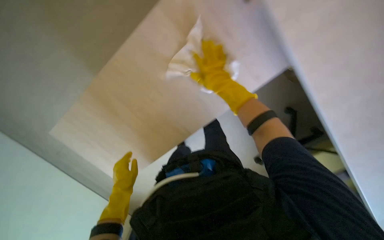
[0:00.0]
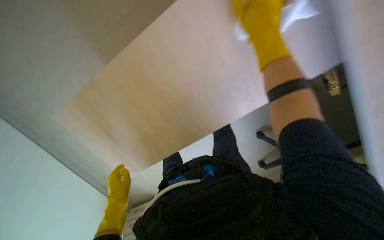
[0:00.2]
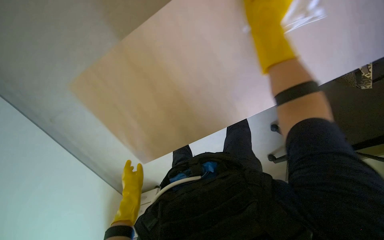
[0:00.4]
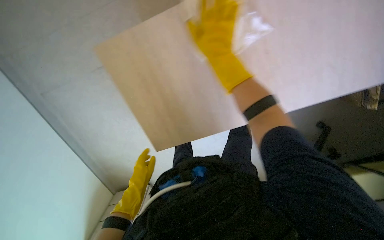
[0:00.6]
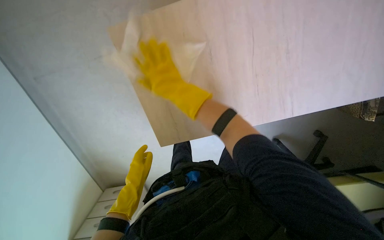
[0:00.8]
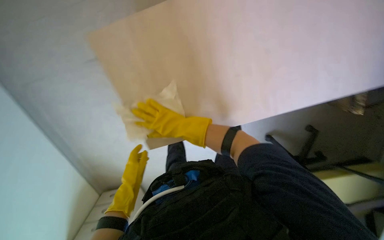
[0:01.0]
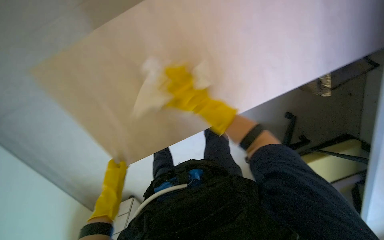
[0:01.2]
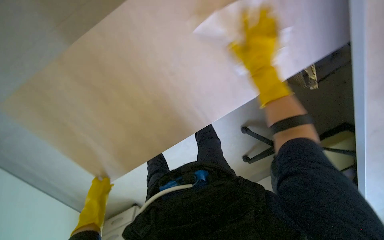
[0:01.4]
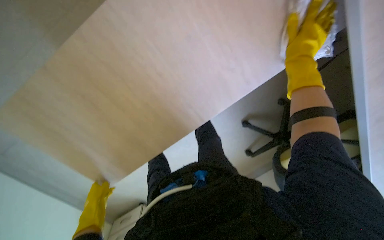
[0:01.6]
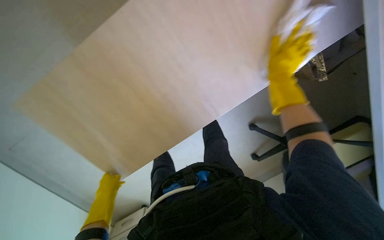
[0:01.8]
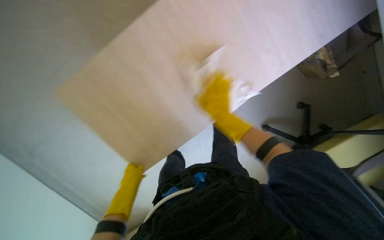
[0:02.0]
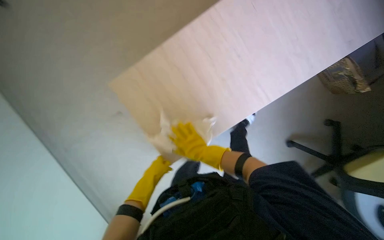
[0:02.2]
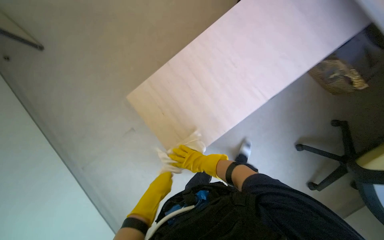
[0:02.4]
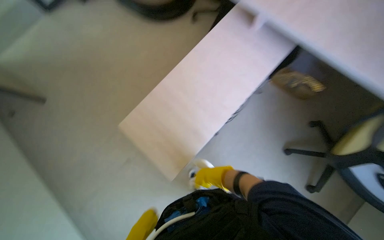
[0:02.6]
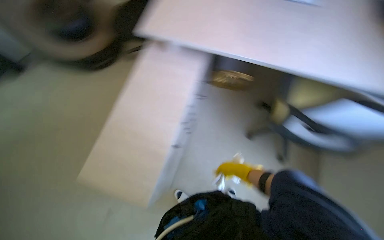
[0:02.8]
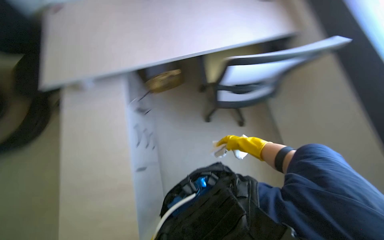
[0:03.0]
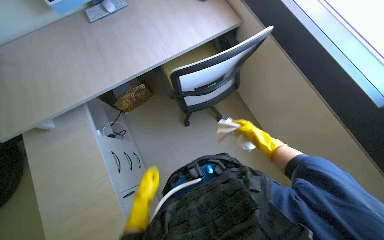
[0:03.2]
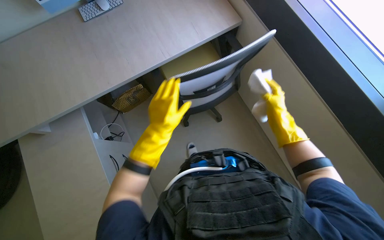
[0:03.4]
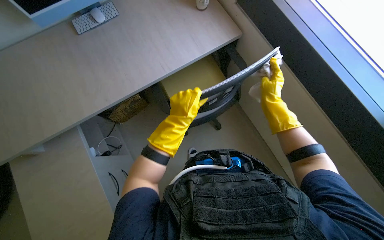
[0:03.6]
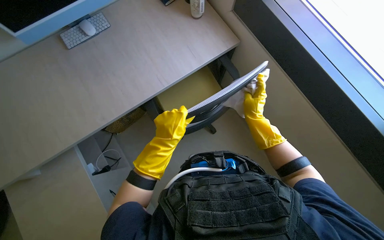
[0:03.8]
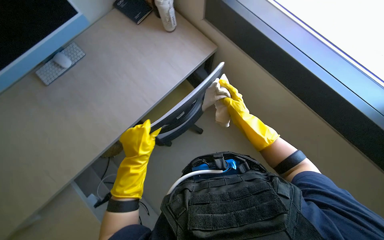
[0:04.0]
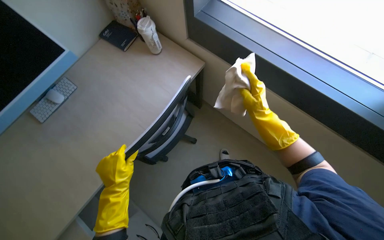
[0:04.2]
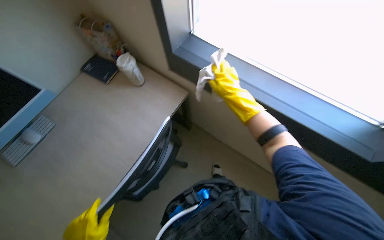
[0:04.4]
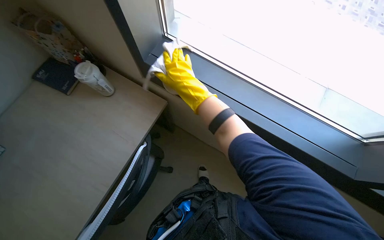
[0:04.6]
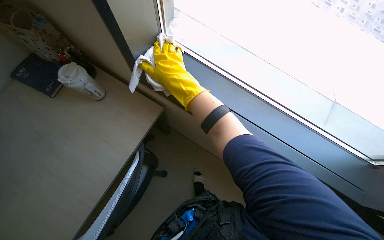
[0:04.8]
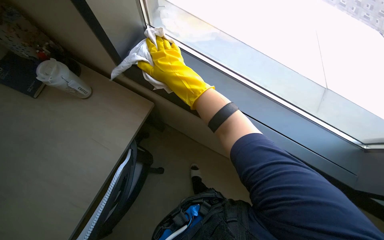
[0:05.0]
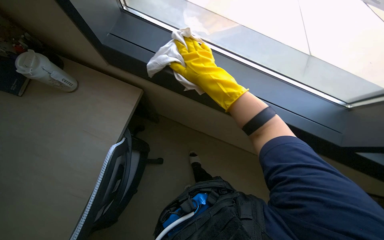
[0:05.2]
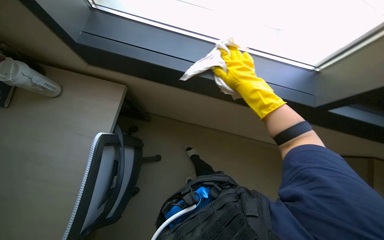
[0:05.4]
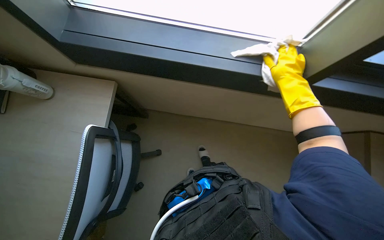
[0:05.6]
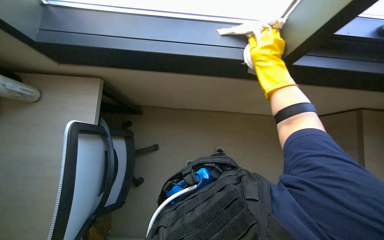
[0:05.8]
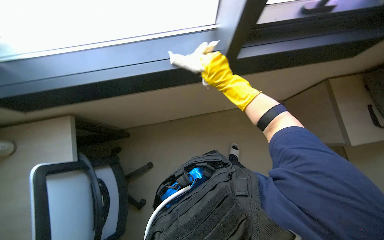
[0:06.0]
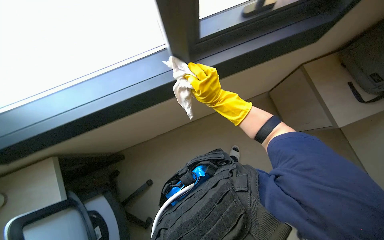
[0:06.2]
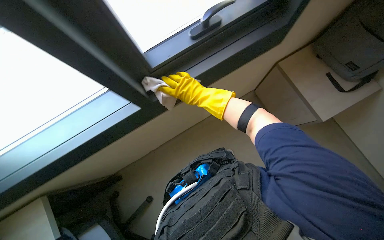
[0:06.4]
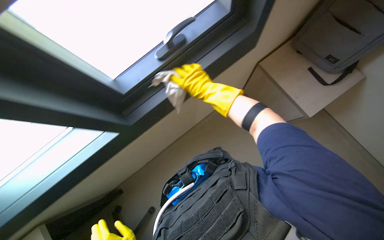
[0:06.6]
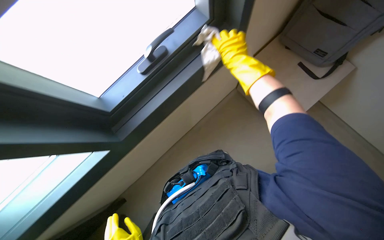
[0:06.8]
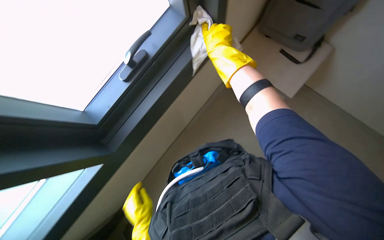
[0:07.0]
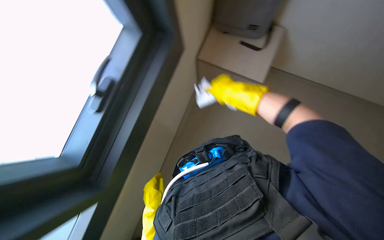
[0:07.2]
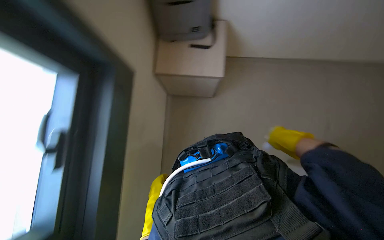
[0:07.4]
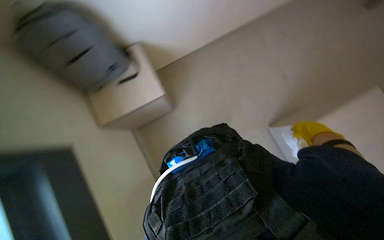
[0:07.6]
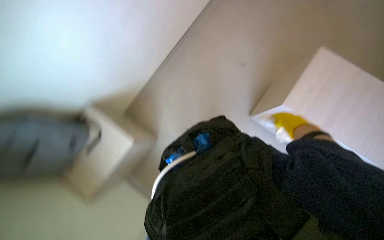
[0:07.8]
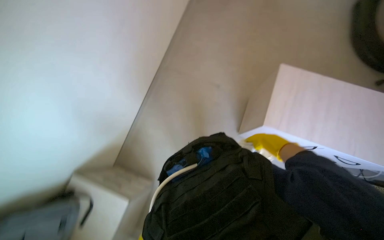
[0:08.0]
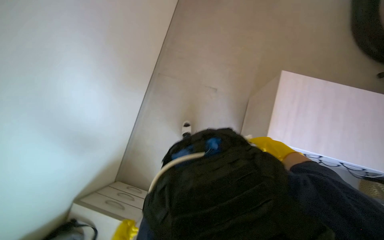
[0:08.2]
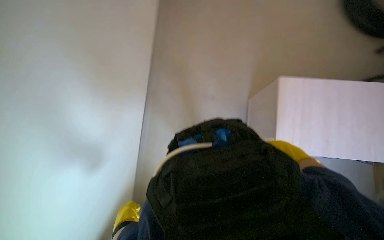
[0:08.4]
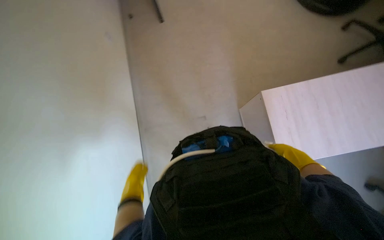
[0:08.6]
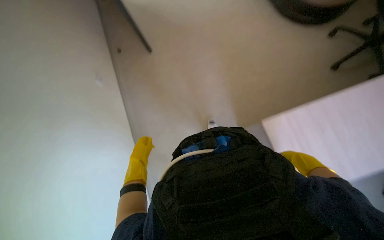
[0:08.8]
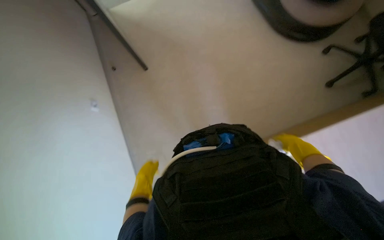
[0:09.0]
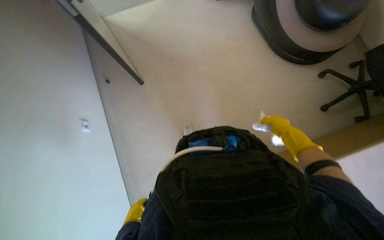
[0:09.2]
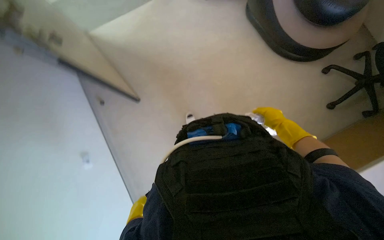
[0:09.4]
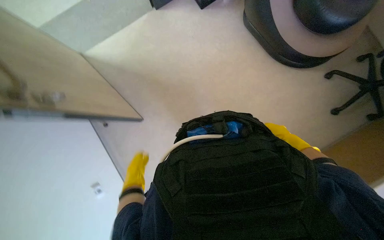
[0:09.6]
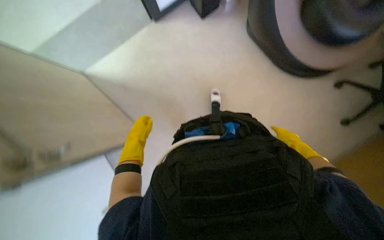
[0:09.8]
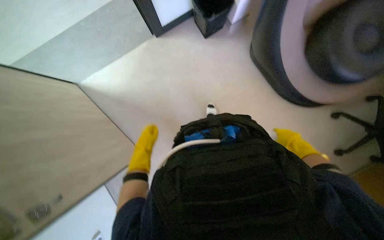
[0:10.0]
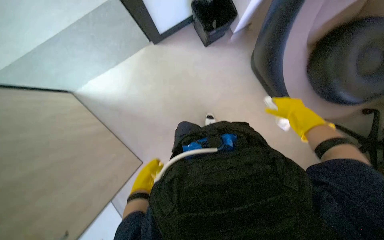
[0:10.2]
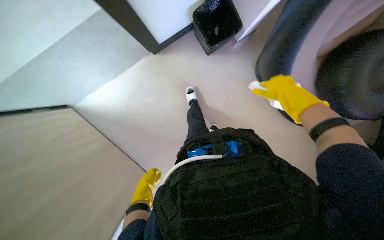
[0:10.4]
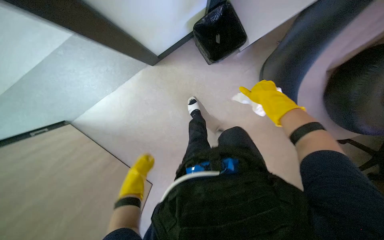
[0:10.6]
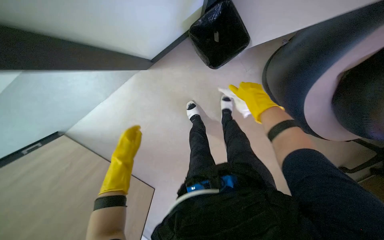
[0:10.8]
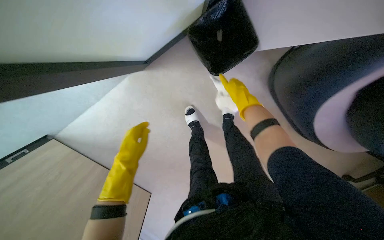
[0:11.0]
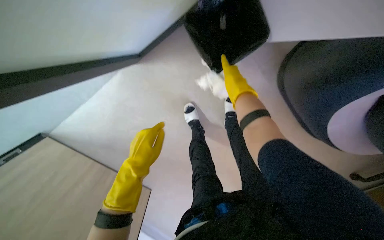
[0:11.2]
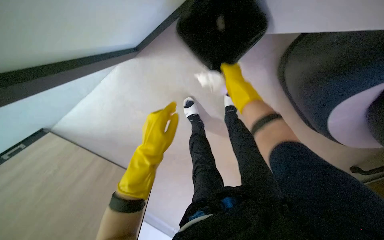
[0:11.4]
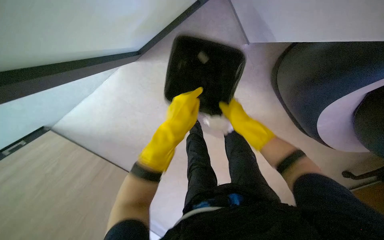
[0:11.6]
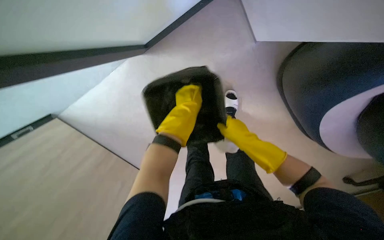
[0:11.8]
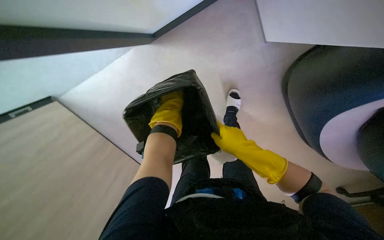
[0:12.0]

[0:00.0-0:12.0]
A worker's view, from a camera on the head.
Job: wiping surfaces.
The whole recording: Wiping office desk surface. The worker wipes the office desk surface, moving a keyboard, mouse, and bottle.
0:00.0 to 0:01.6: The right hand swings left and right, roughly 30 cm each way, with 2 reversals.
0:03.0 to 0:04.4: The head turns to the right by some 30 degrees. The right hand heads up the picture and nearer to the camera, covering approximately 35 cm.
0:04.4 to 0:06.0: The scene turns about 30 degrees counterclockwise in the picture. The right hand goes to the left and returns, approximately 5 cm each way.
0:06.0 to 0:07.6: The wearer moves some 40 cm. The head rotates about 80 degrees to the right.
0:09.0 to 0:10.4: The camera pitches upward, by about 10 degrees. The left hand swings up and down the picture, about 35 cm each way, with 2 reversals, while the right hand moves up the picture and to the left, roughly 35 cm, and travels farther from the camera and back again, roughly 15 cm each way.
0:10.4 to 0:12.0: The right hand is displaced to the left and farther from the camera by approximately 20 cm. The left hand goes roughly 35 cm up the picture.

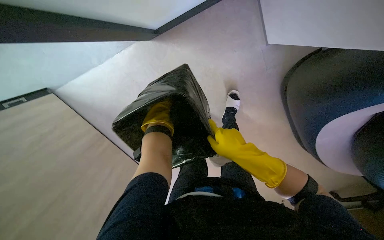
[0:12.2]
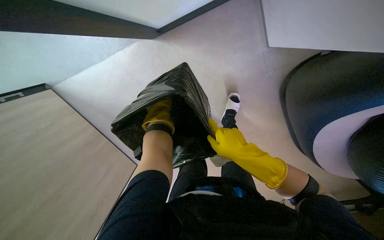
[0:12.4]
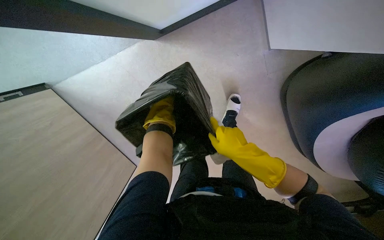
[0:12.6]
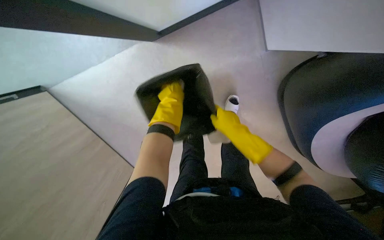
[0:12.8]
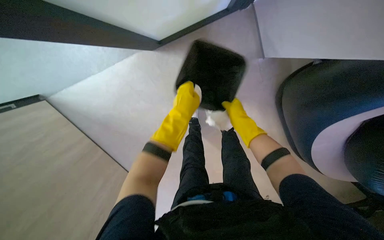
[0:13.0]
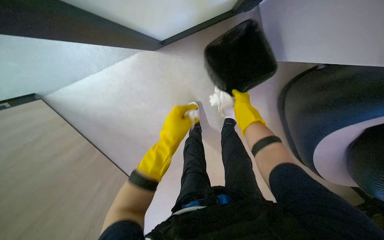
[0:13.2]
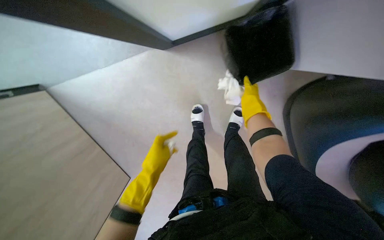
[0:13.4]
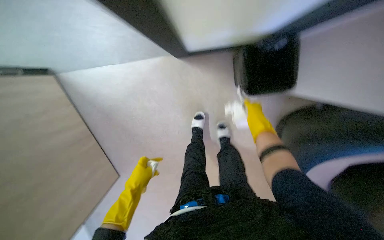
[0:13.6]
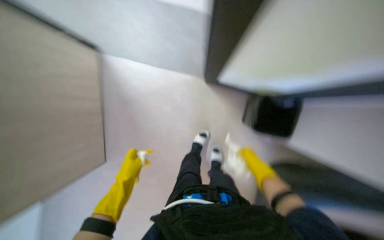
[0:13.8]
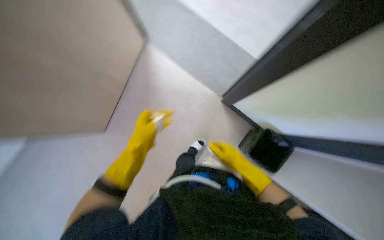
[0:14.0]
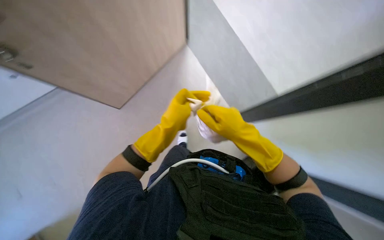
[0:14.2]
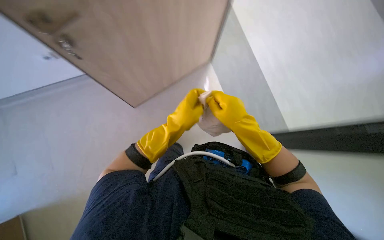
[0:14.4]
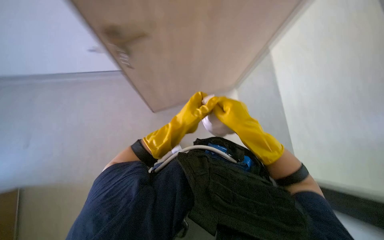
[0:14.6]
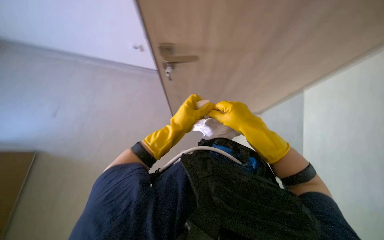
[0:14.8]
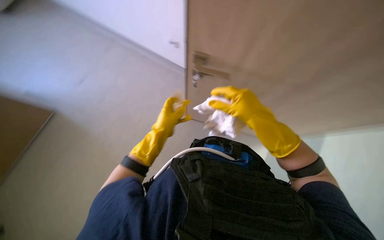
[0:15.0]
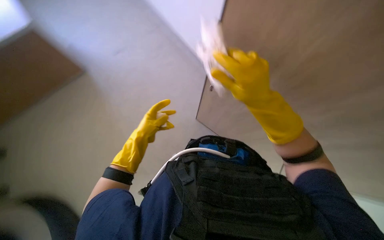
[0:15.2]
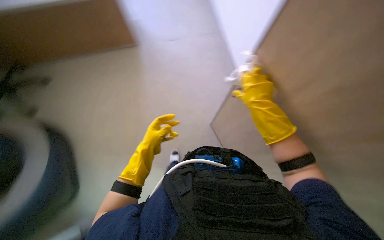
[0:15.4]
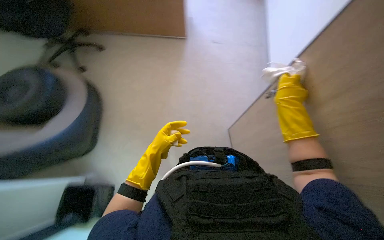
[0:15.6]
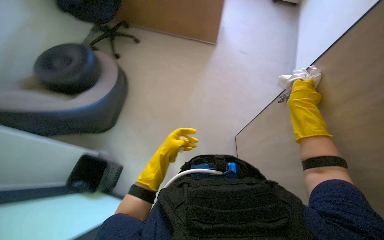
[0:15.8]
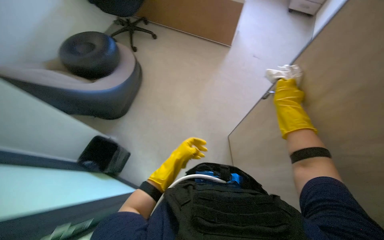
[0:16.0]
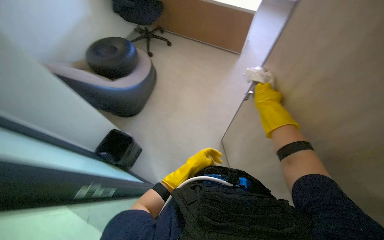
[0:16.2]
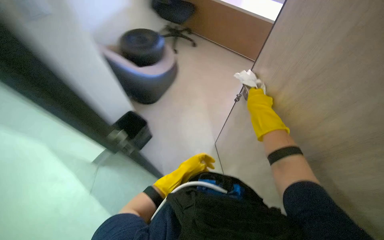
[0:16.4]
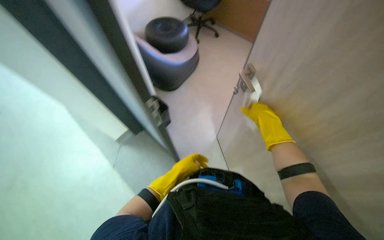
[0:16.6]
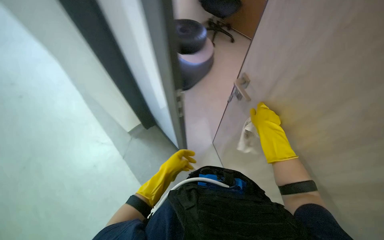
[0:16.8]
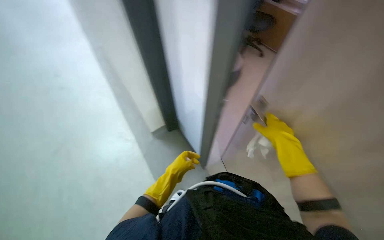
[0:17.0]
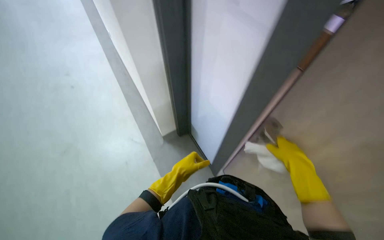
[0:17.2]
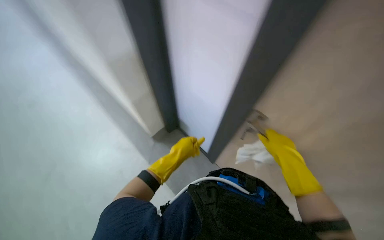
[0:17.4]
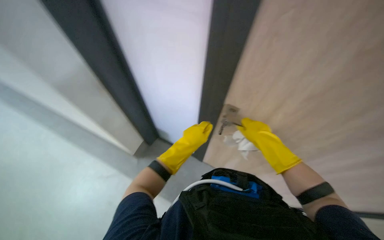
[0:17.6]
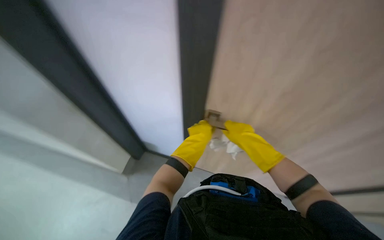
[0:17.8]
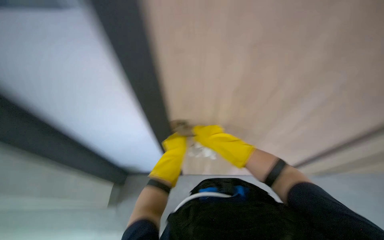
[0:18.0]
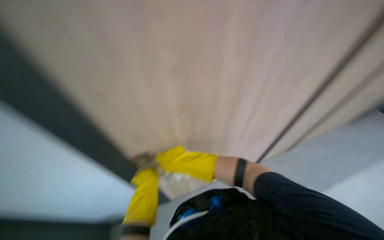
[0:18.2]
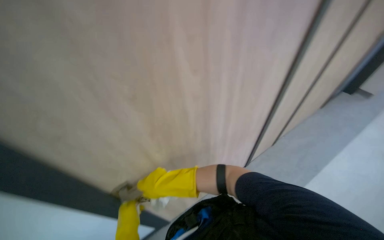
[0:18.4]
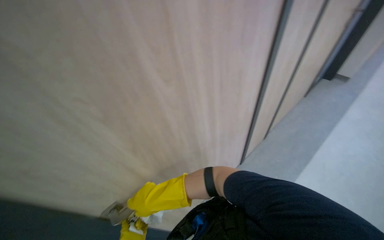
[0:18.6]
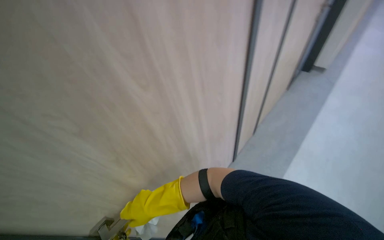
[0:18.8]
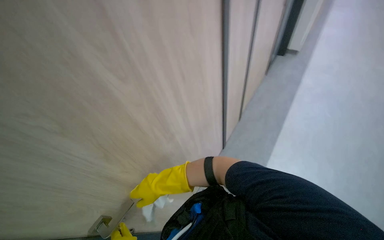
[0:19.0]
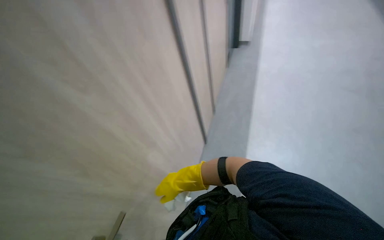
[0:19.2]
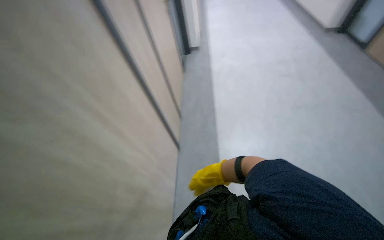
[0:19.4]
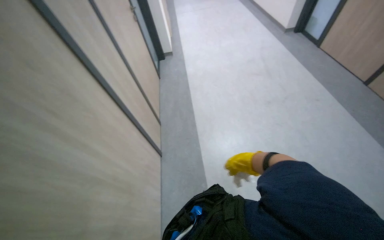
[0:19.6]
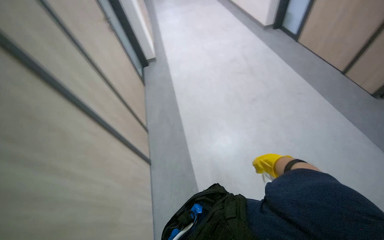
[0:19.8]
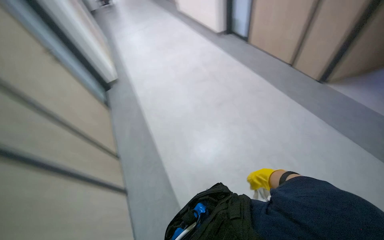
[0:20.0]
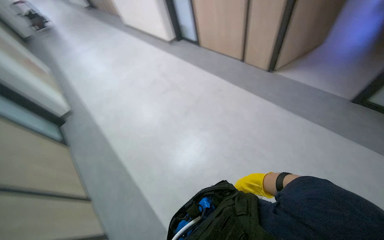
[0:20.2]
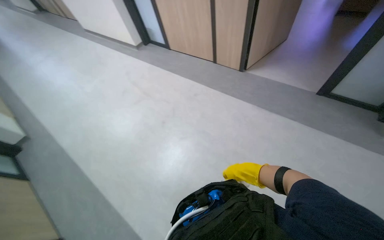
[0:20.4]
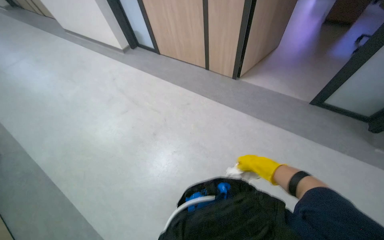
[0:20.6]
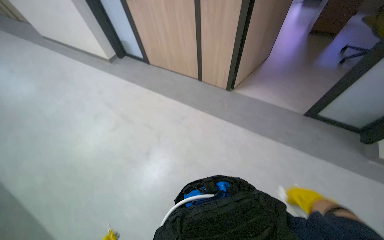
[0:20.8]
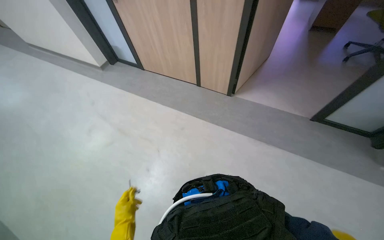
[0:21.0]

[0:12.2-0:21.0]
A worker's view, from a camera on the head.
Job: wiping surfaces.
The whole recording: Wiping office desk surface. The worker wipes the office desk surface, moving a keyboard, mouse, and bottle.
0:12.2 to 0:13.6: The right hand shifts some 15 cm up the picture and farther from the camera.
0:13.6 to 0:15.2: The right hand heads nearer to the camera and to the left, covering roughly 30 cm; the left hand goes approximately 15 cm up the picture.
0:15.2 to 0:16.6: The wearer looks some 35 degrees further to the left.
0:18.0 to 0:19.6: The head rotates roughly 75 degrees to the right.
0:19.6 to 0:21.0: The wearer moves approximately 90 cm. The head rotates about 50 degrees to the right.
